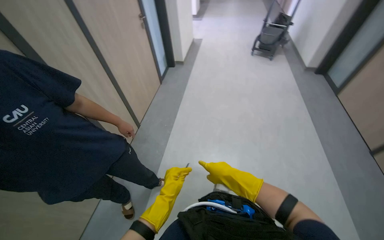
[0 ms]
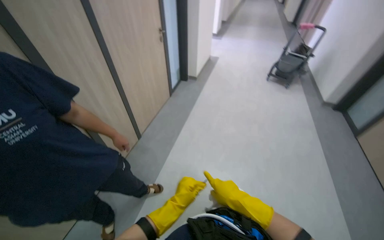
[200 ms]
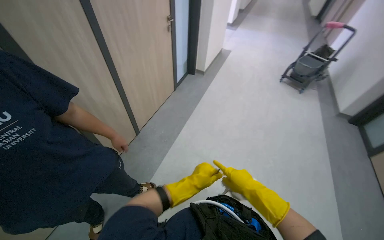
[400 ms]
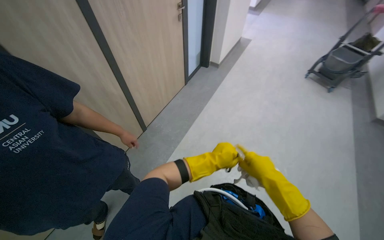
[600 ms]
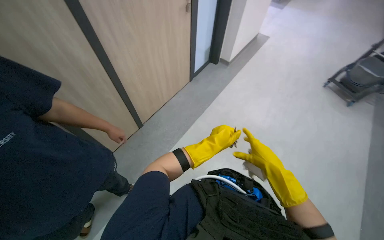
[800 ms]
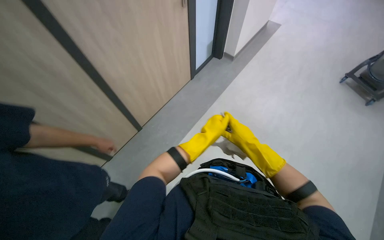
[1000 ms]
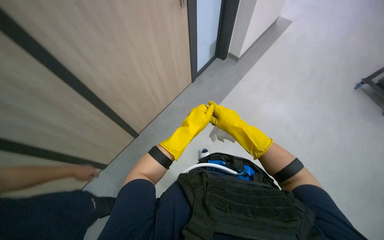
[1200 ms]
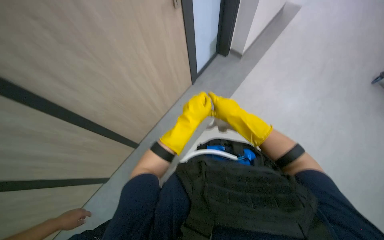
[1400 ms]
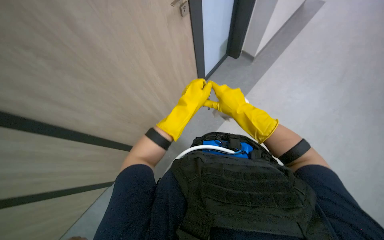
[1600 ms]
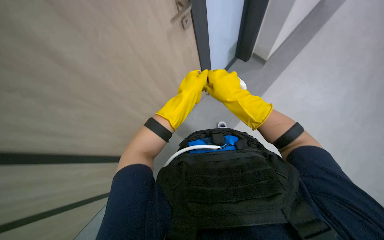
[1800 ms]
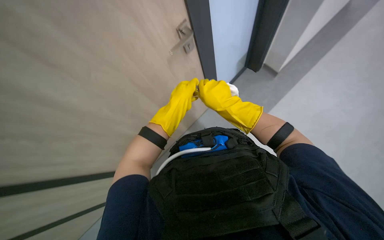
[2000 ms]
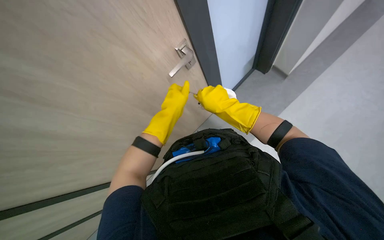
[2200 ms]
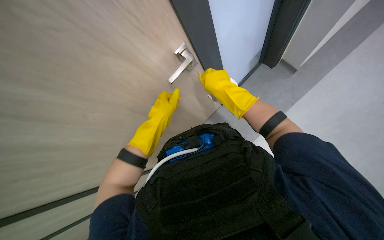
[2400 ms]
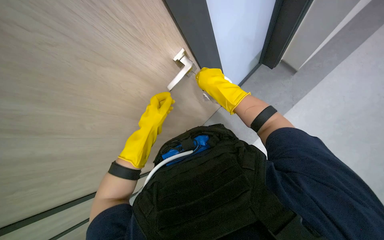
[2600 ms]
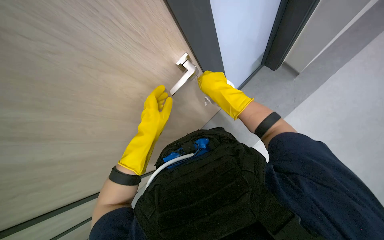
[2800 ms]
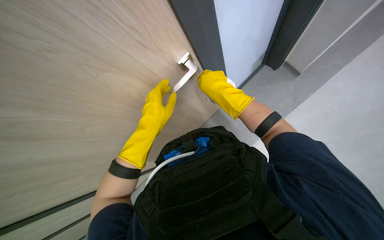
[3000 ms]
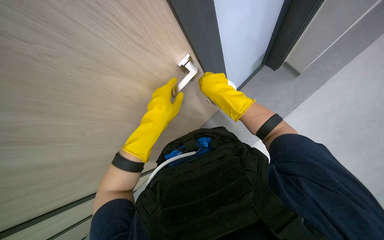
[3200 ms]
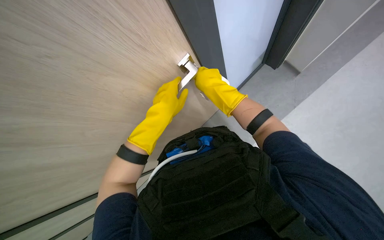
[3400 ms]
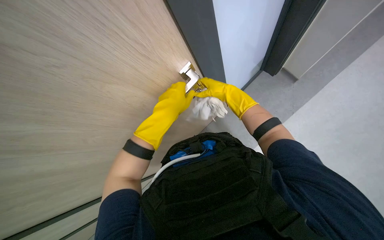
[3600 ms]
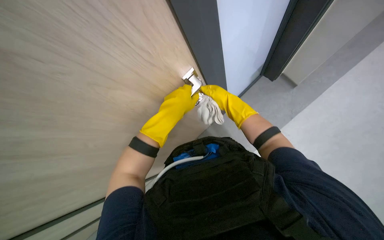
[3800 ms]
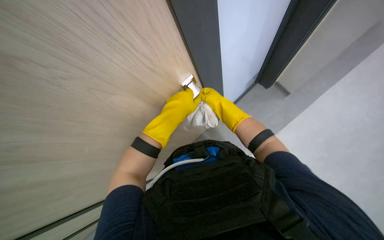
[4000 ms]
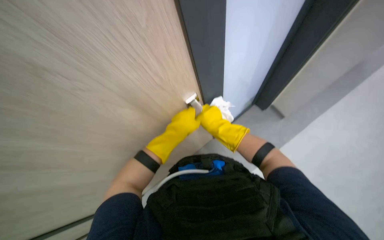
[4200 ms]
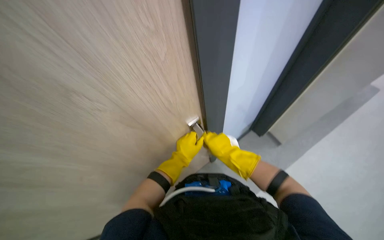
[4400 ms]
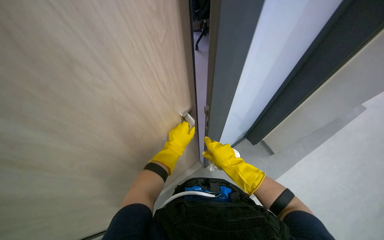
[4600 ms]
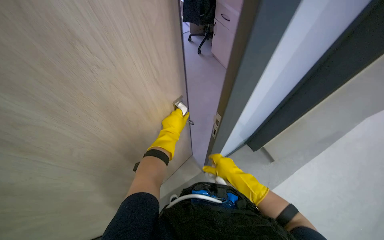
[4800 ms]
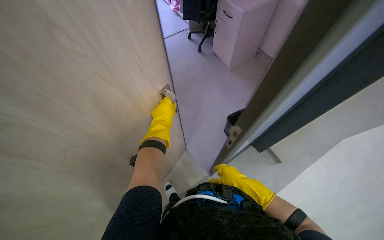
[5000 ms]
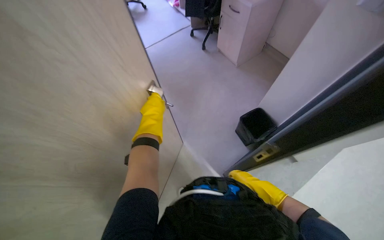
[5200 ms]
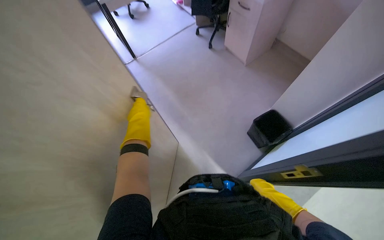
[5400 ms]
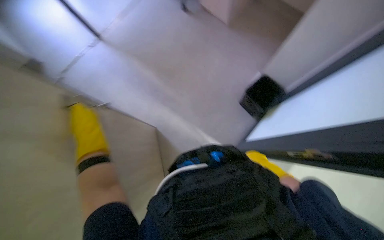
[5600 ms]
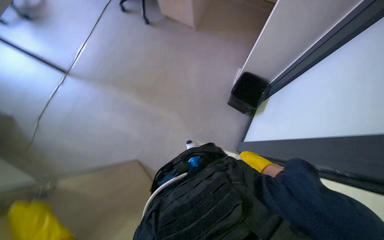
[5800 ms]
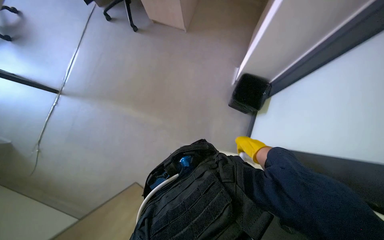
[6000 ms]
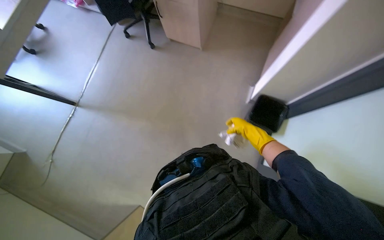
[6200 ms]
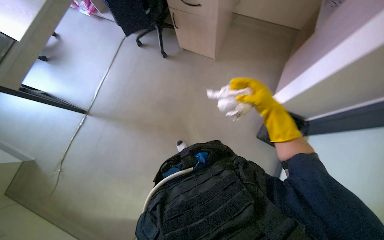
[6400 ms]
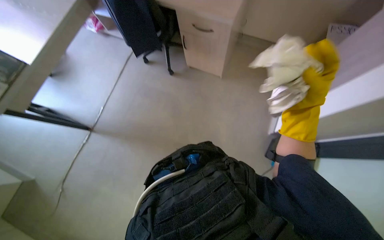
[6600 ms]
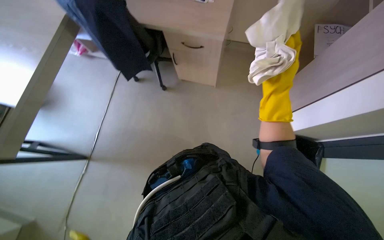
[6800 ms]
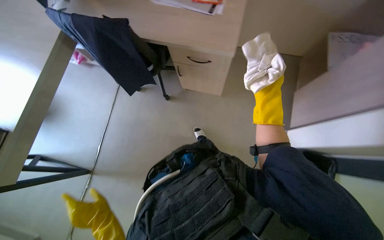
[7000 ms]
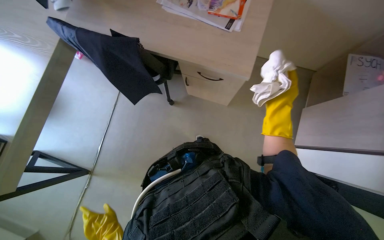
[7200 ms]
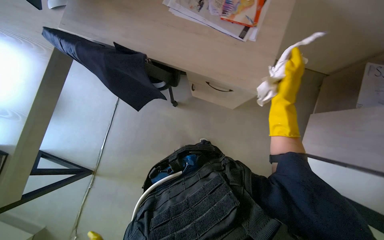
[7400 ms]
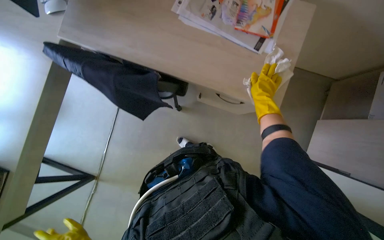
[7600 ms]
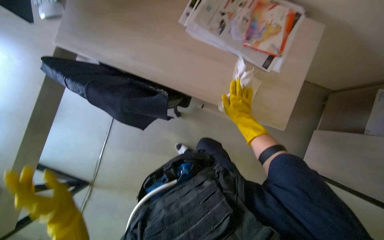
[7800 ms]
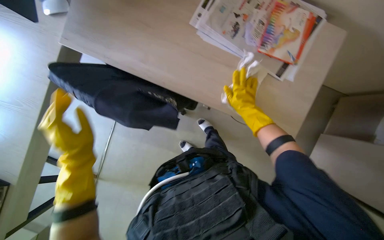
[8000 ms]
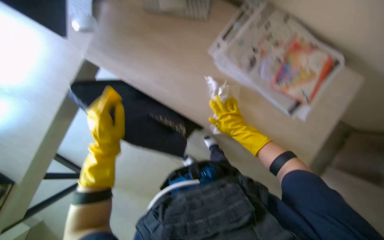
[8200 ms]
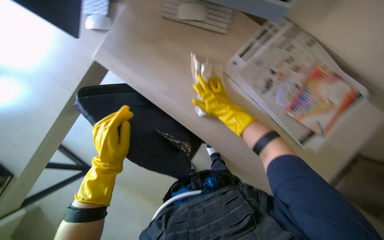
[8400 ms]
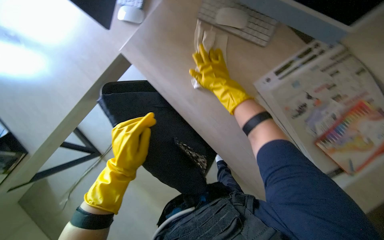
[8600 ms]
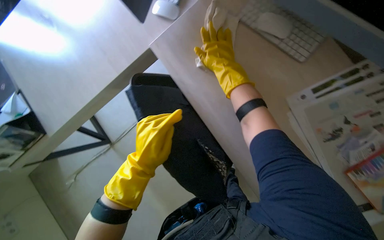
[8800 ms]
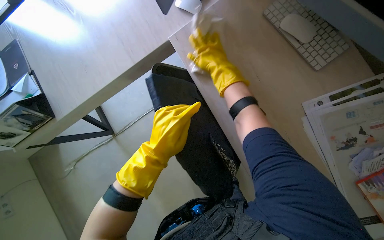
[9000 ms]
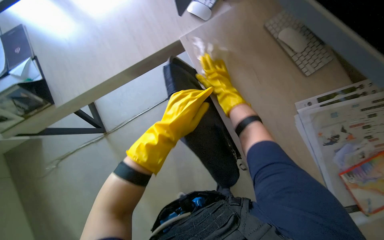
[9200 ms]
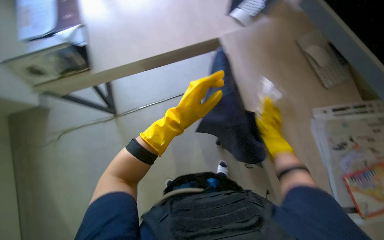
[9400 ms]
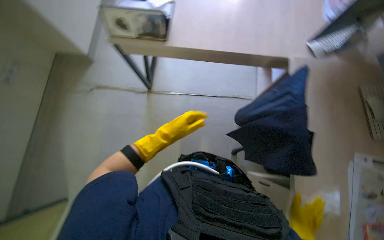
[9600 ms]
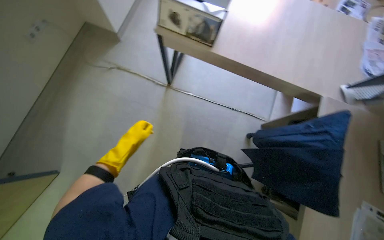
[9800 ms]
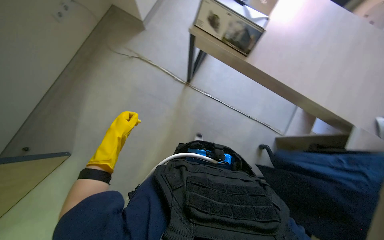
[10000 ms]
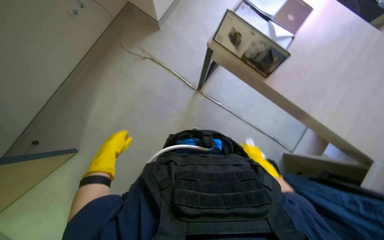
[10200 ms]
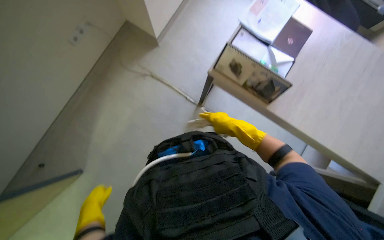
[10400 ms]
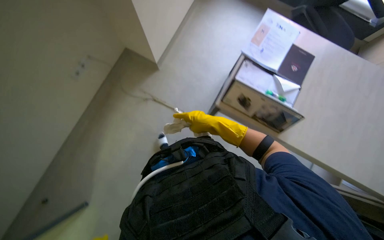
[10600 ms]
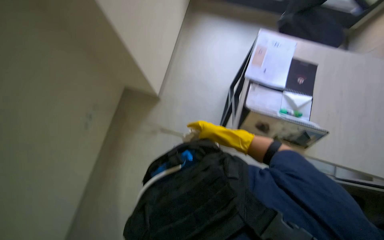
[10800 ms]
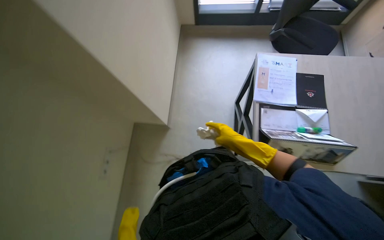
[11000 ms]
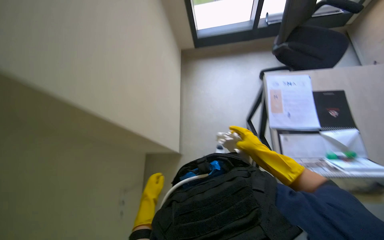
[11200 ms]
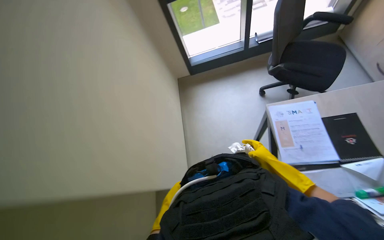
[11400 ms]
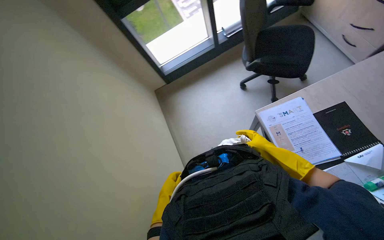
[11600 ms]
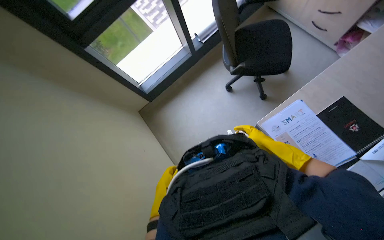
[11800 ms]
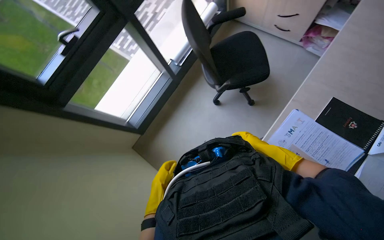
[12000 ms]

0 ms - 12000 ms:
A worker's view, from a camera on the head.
Job: wiping surfaces.
The whole recording: Wiping office desk surface. The worker wipes the surface of an office desk with a white cloth.
0 ms - 1600 ms: The camera travels some 1 m. The wearer looks roughly 35 degrees further to the left. The view tilts some 20 degrees downward.
3000 ms - 4400 ms: The view tilts approximately 20 degrees upward. The left hand moves farther from the camera, about 10 cm.
6000 ms - 7600 ms: The camera is carried approximately 1 m.
7600 ms - 9000 ms: The scene turns approximately 45 degrees clockwise in the picture.
9000 ms - 10400 ms: The head travels some 70 cm. The scene rotates clockwise by roughly 50 degrees.
10400 ms - 12000 ms: The head travels roughly 1 m. The view tilts roughly 25 degrees upward. The scene rotates counterclockwise by approximately 80 degrees.

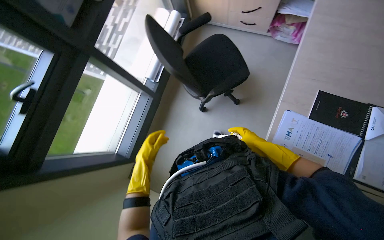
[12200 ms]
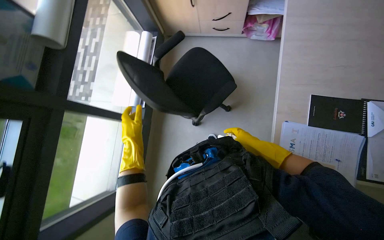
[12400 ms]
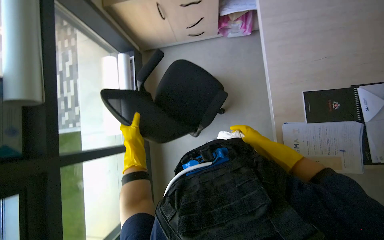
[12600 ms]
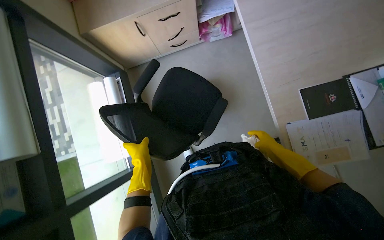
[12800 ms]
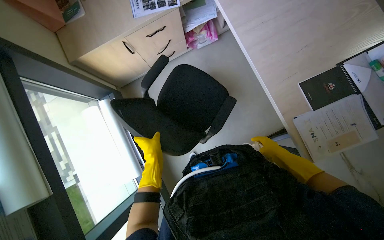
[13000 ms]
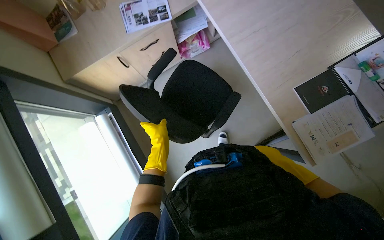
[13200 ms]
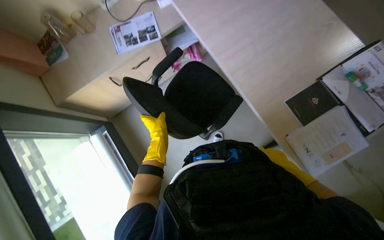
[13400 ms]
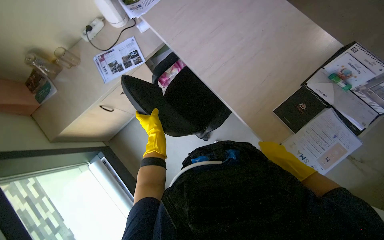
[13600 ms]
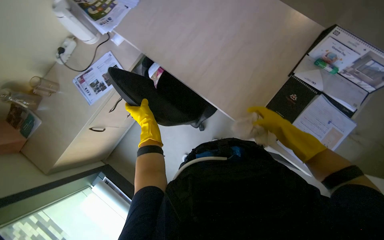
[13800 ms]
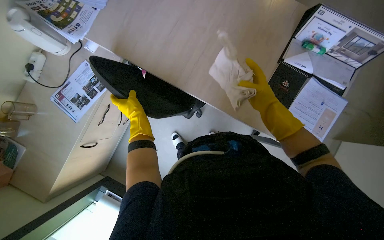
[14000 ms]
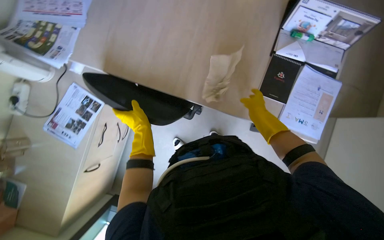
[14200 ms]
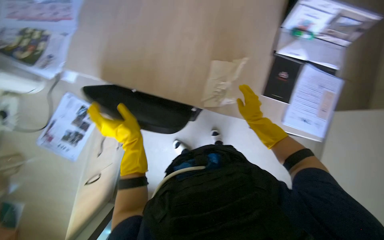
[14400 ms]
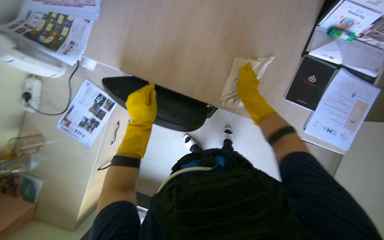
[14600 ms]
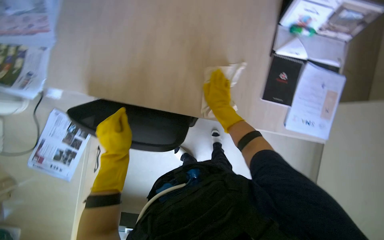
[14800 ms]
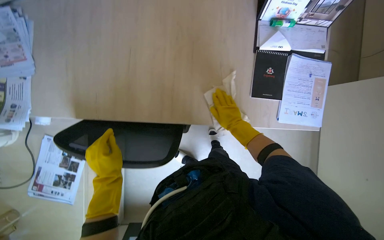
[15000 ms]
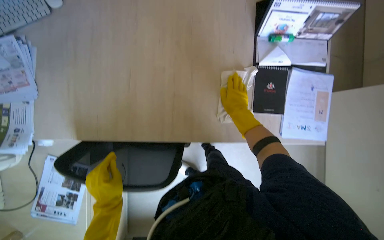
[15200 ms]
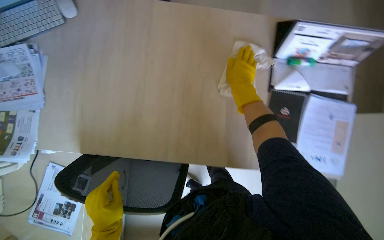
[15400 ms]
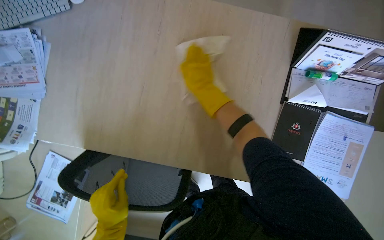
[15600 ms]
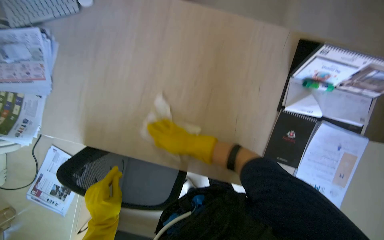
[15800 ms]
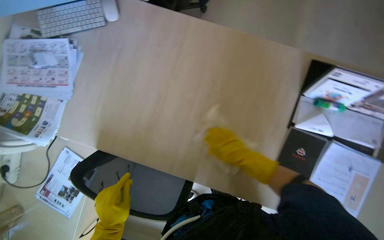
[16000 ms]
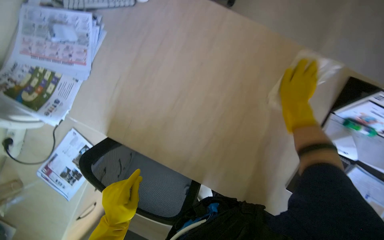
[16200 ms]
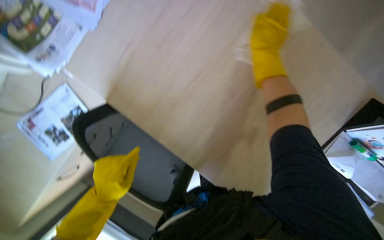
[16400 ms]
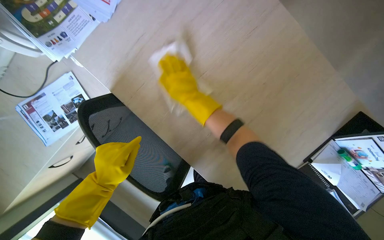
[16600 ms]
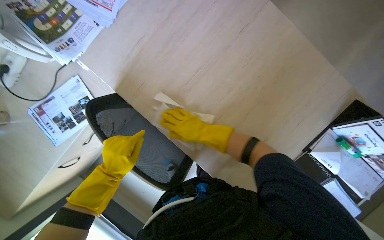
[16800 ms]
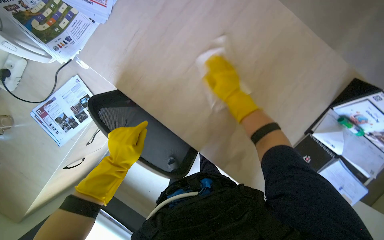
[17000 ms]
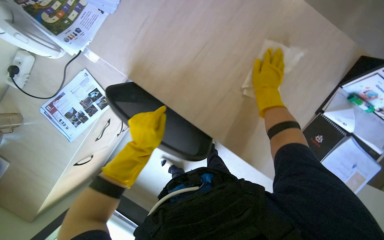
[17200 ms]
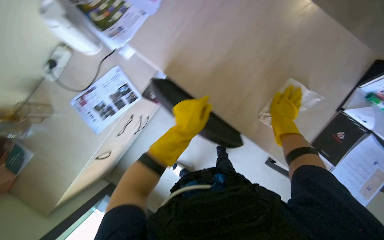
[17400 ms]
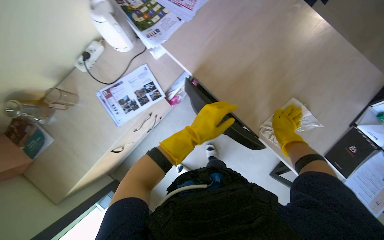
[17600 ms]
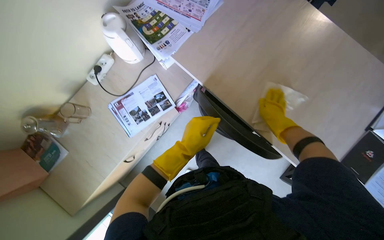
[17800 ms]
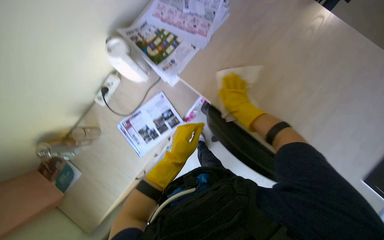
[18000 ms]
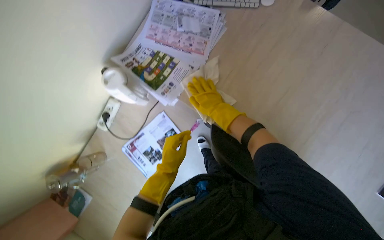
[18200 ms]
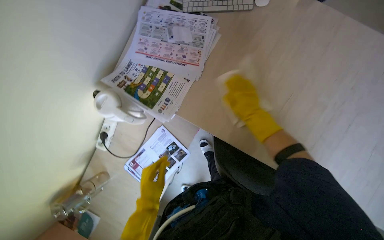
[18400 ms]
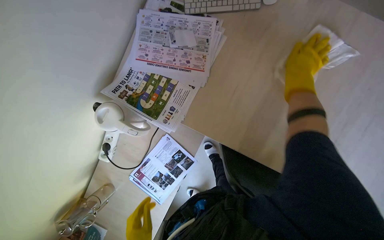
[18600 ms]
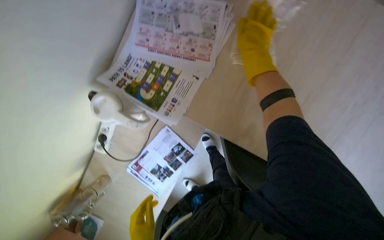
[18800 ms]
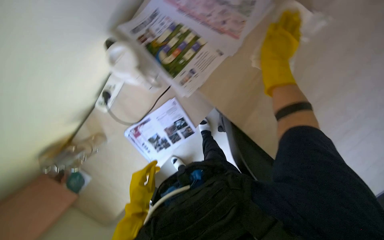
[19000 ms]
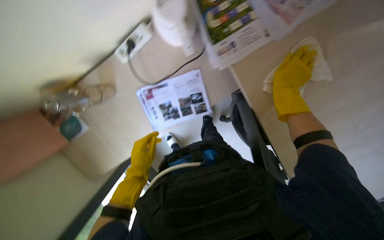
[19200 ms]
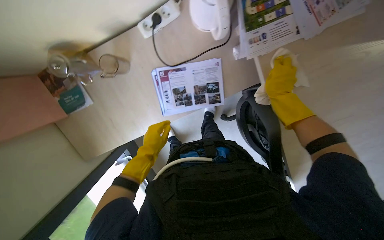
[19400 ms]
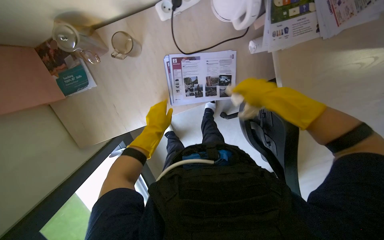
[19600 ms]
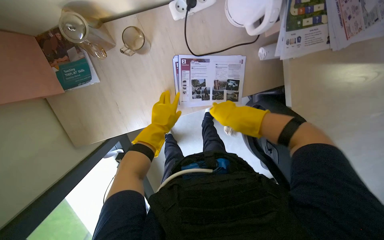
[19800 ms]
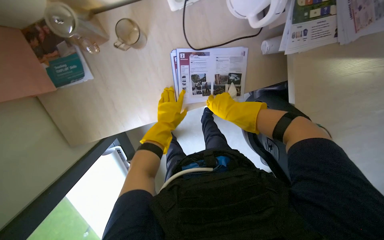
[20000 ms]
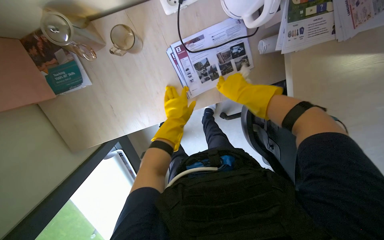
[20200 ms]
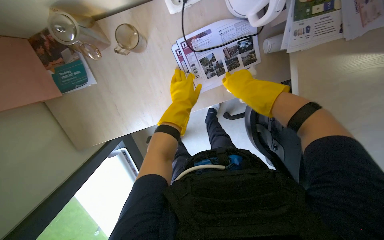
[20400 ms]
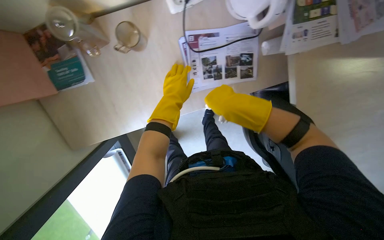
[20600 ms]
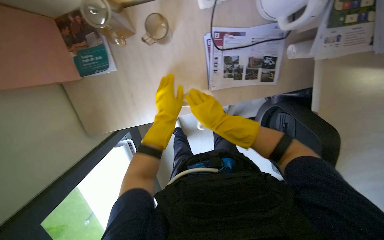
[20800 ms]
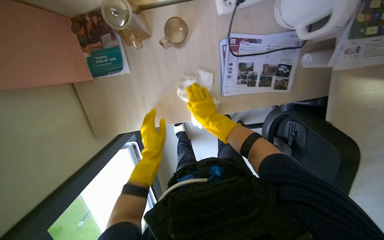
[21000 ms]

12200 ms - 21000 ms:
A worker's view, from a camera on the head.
Job: wiping surfaces.
The whole recording: Wiping office desk surface. The worker wipes the surface of an office desk with a white cloth.
12200 ms - 13600 ms: The camera travels about 50 cm. The head turns to the right by roughly 65 degrees.
13600 ms - 15200 ms: Everything in view rotates approximately 45 degrees counterclockwise.
15200 ms - 16600 ms: Everything in view rotates approximately 45 degrees clockwise.
18000 ms - 19600 ms: The view tilts some 25 degrees downward. Everything in view rotates roughly 30 degrees clockwise.
19600 ms - 21000 ms: The right hand heads to the left and farther from the camera, covering about 35 cm. The left hand goes some 10 cm down the picture.
